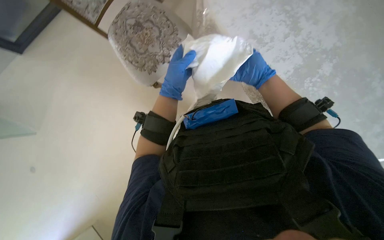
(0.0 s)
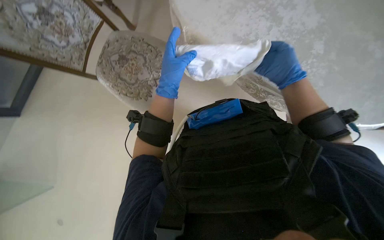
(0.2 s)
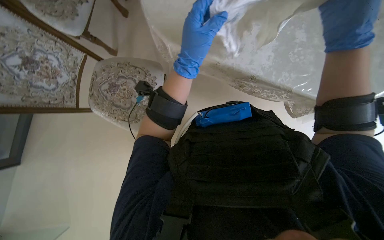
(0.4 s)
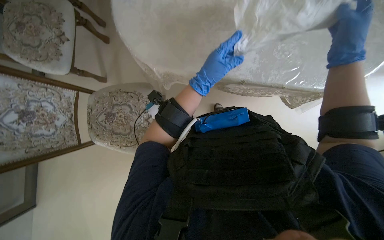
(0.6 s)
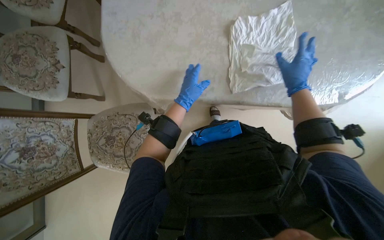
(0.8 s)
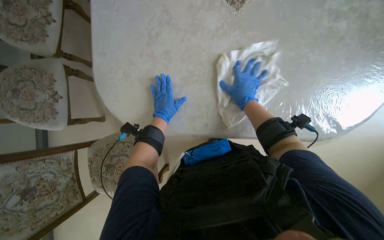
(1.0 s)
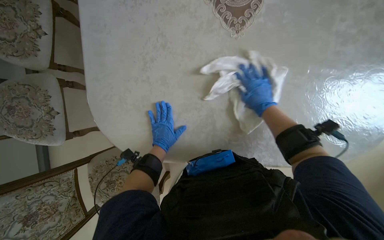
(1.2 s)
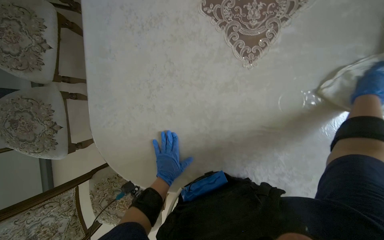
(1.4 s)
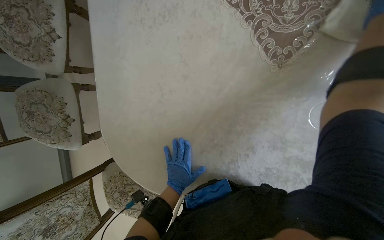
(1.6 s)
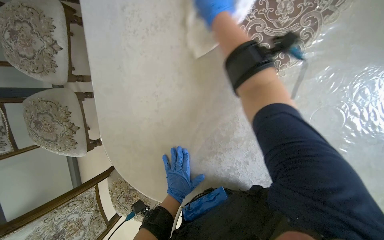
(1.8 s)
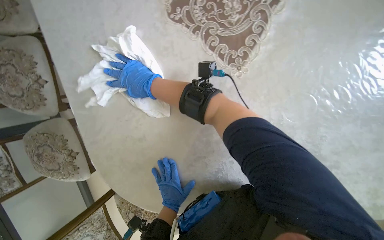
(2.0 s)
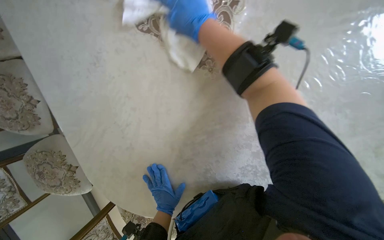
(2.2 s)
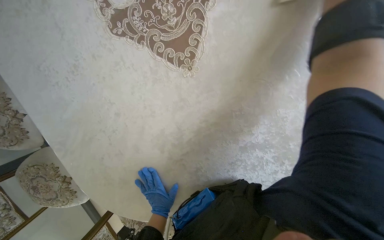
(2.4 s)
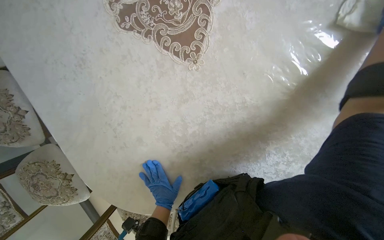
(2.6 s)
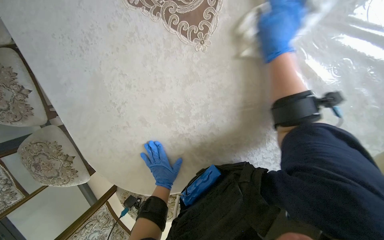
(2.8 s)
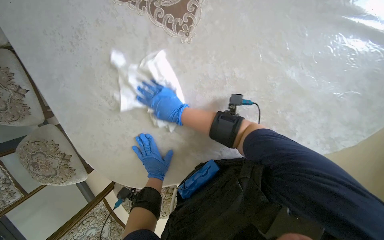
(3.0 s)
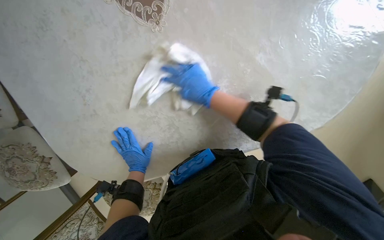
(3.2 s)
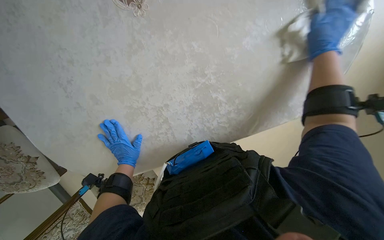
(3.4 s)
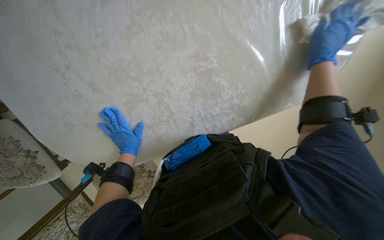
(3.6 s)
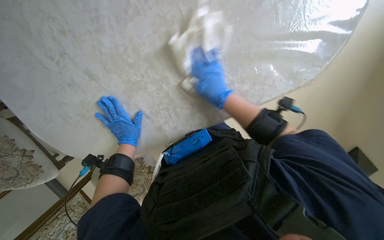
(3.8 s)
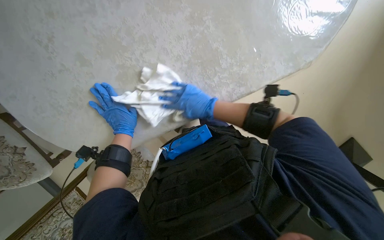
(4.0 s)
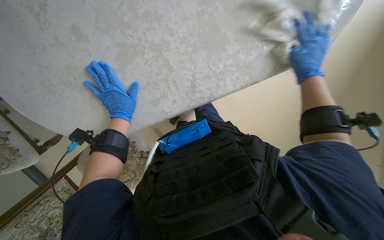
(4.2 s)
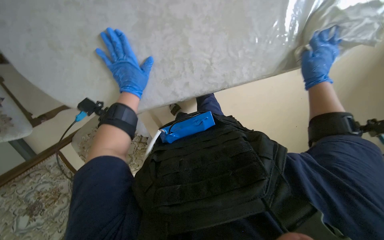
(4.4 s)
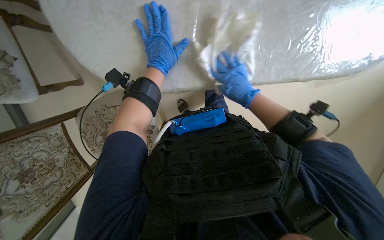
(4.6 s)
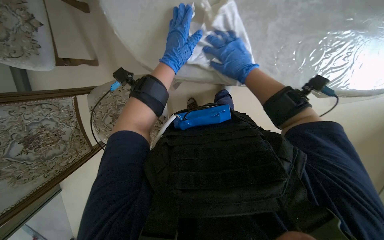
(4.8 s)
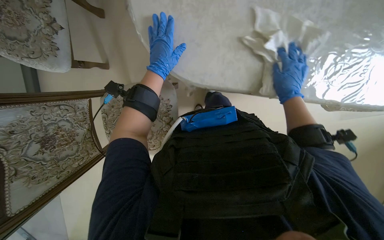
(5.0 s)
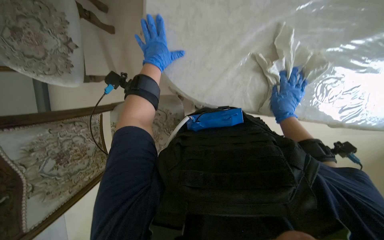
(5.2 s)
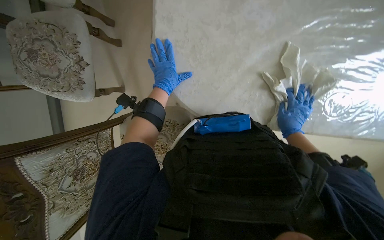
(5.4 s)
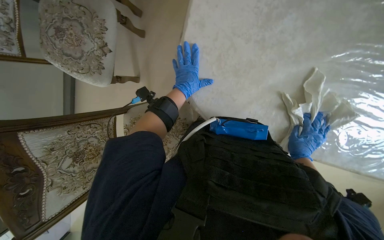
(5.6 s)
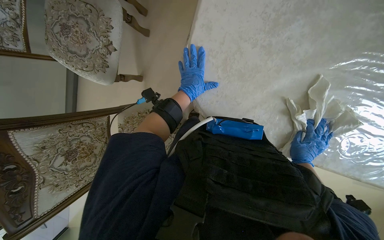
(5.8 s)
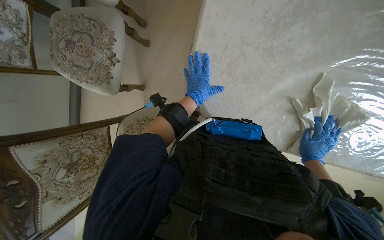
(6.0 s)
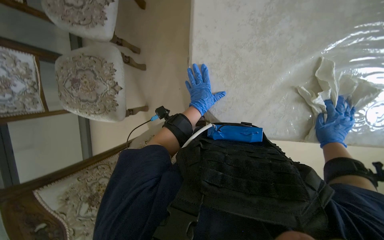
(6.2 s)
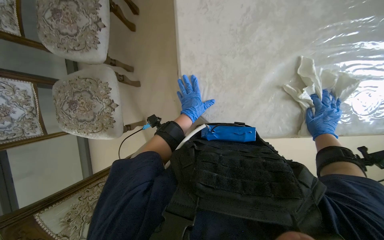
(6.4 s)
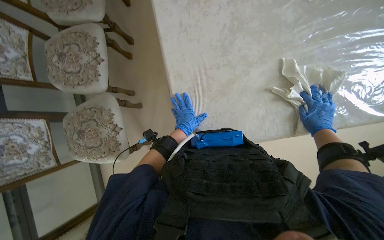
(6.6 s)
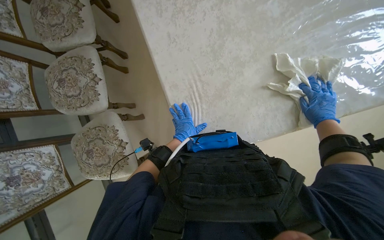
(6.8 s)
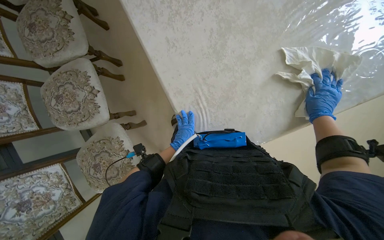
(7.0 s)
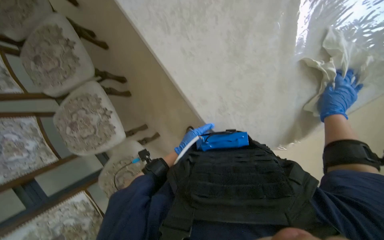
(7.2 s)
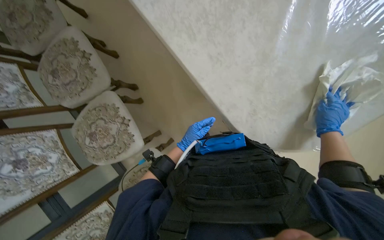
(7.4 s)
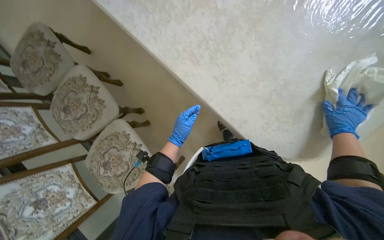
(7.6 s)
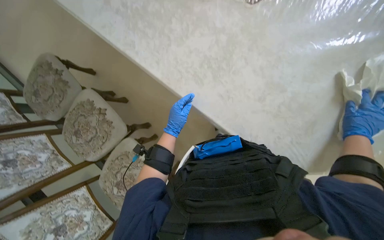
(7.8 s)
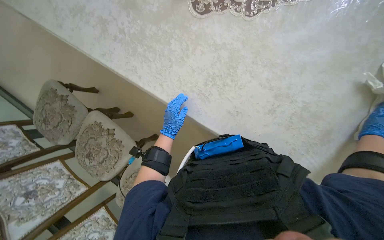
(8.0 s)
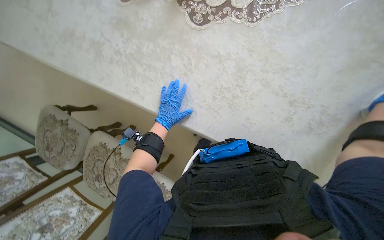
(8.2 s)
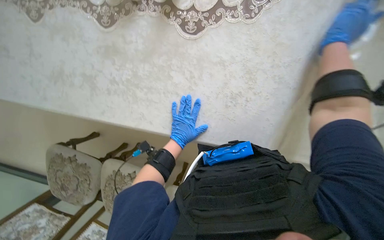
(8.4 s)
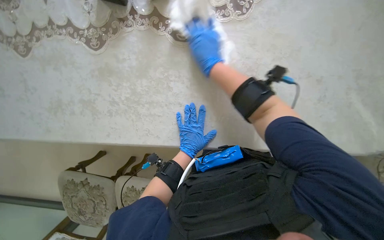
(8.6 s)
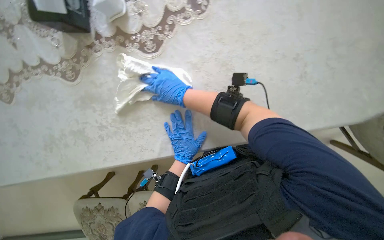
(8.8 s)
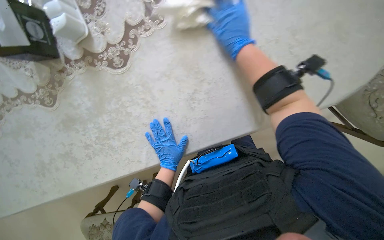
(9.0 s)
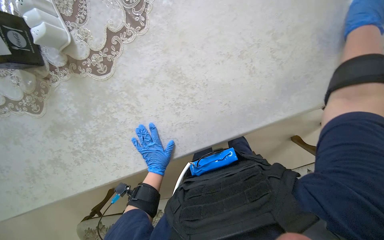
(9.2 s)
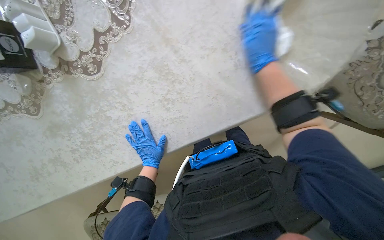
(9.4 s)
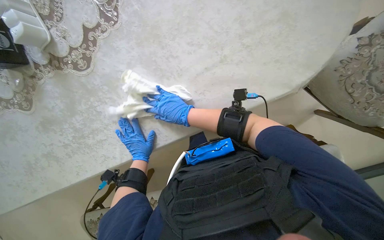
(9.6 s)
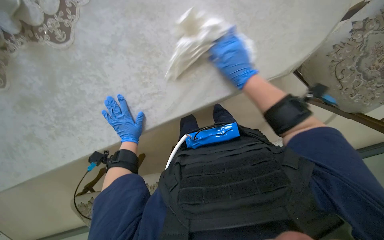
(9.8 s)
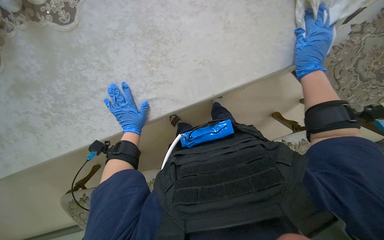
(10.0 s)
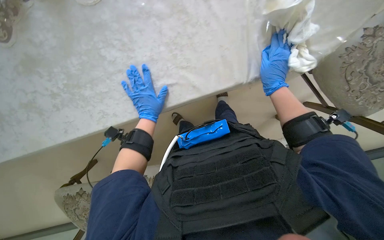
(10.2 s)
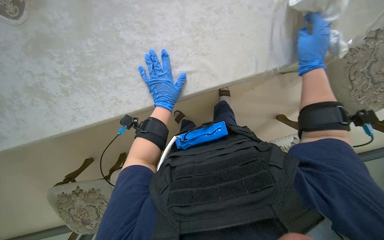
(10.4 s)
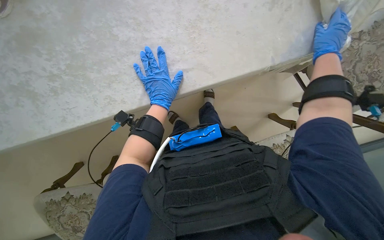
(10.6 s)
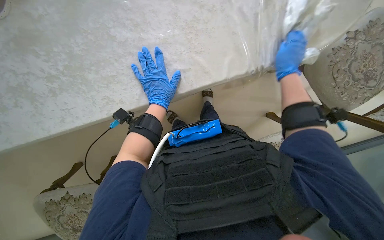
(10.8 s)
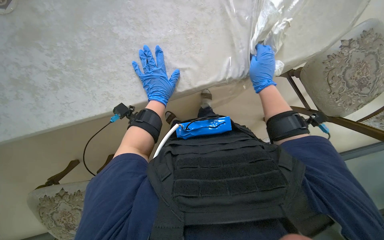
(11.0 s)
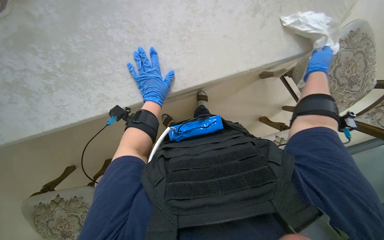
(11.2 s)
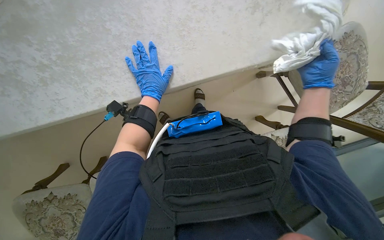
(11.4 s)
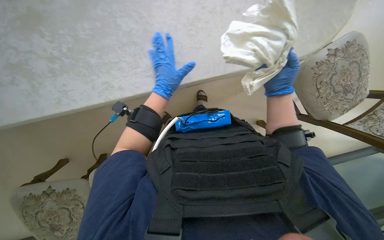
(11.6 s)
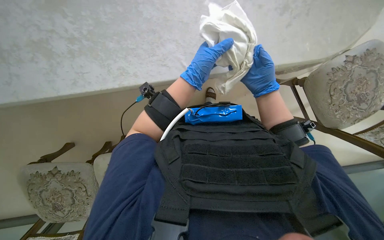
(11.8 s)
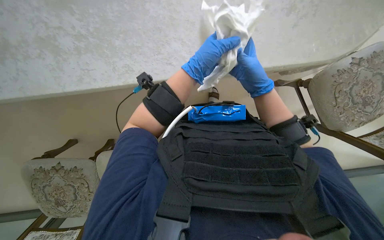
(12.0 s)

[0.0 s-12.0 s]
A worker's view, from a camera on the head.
Job: wiping surfaces.
The whole recording: Wiping table and items. The worker wipes the table surface and items on it with a white cloth.
0.0 to 1.6 s: The wearer moves some 70 cm. The scene rotates counterclockwise by approximately 45 degrees.
3.0 to 4.4 s: The right hand swings left and right, roughly 40 cm each way, with 2 reversals.
4.4 to 6.0 s: The scene rotates clockwise by about 30 degrees. The right hand travels to the left and back again, about 35 cm each way.
6.0 to 7.6 s: The camera pitches upward, by roughly 20 degrees. The scene rotates counterclockwise by approximately 60 degrees.
7.6 to 9.0 s: The scene rotates counterclockwise by roughly 65 degrees.
9.0 to 10.4 s: The right hand swings left and right, roughly 35 cm each way, with 2 reversals.
10.4 to 12.0 s: The left hand goes about 10 cm nearer to the camera. Meanwhile the right hand moves left and right over about 25 cm, changing direction 3 times.

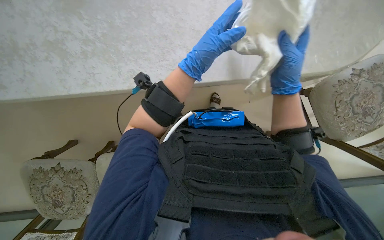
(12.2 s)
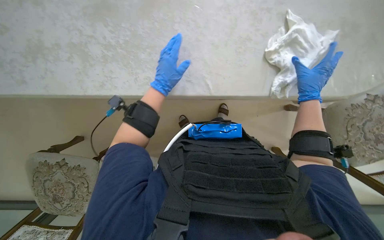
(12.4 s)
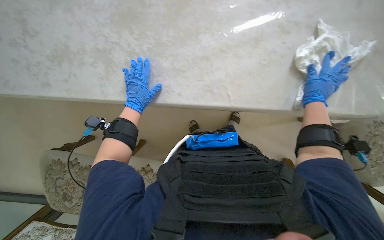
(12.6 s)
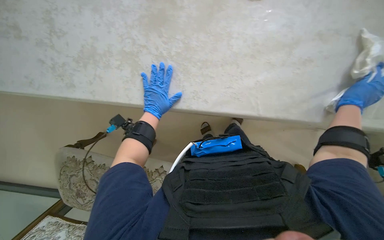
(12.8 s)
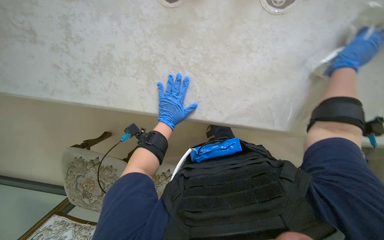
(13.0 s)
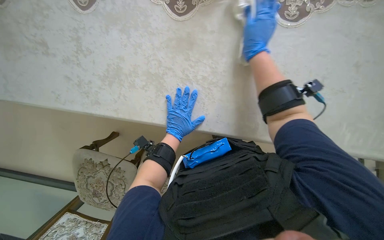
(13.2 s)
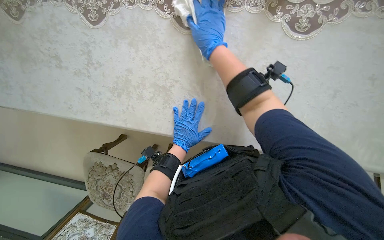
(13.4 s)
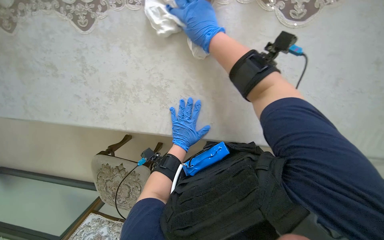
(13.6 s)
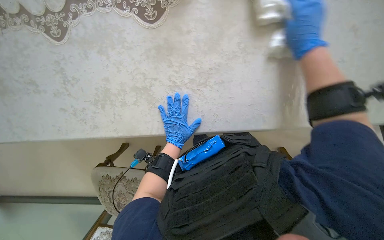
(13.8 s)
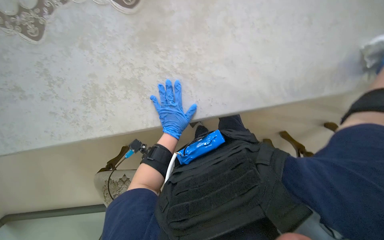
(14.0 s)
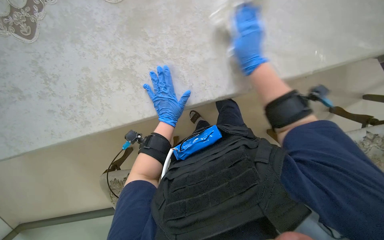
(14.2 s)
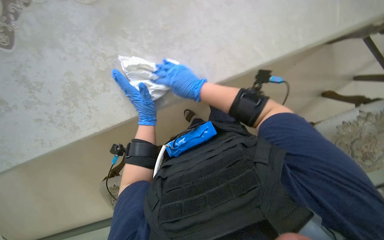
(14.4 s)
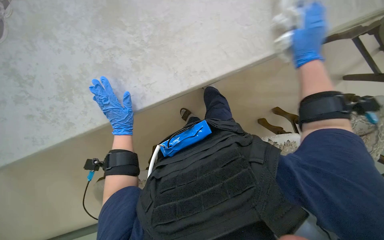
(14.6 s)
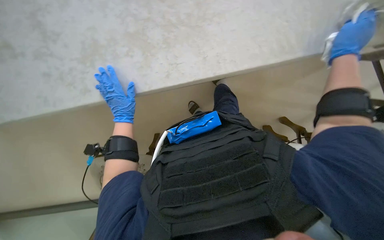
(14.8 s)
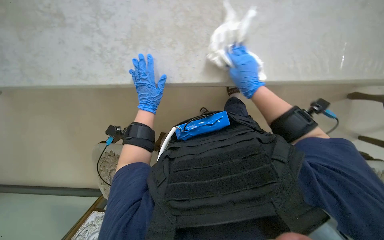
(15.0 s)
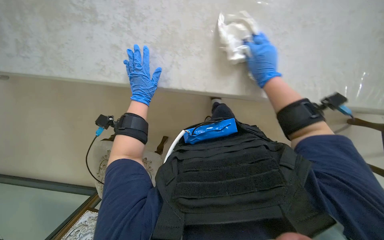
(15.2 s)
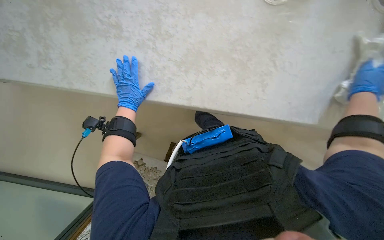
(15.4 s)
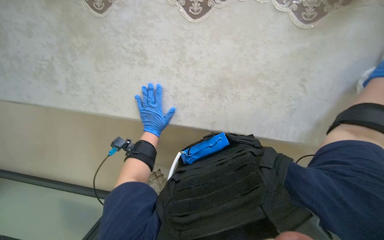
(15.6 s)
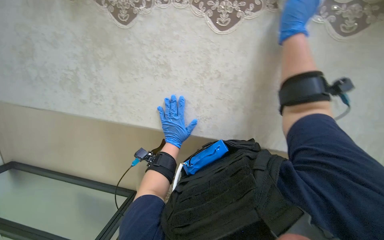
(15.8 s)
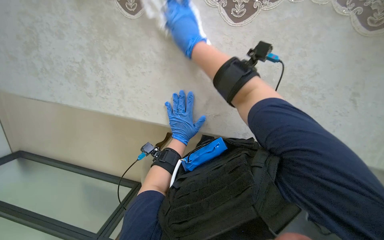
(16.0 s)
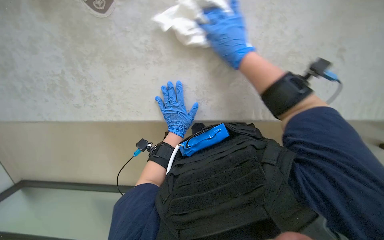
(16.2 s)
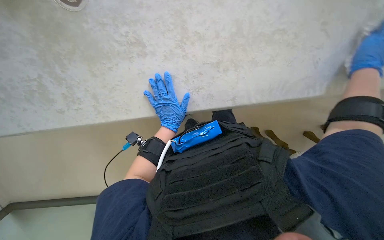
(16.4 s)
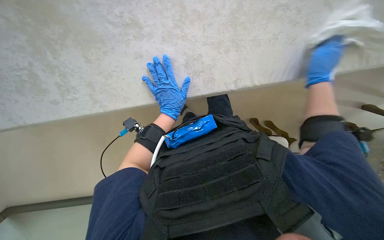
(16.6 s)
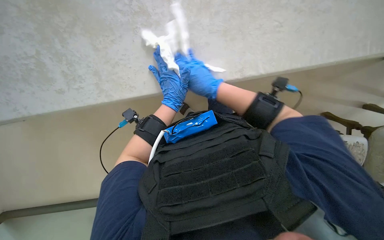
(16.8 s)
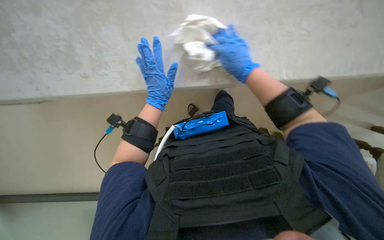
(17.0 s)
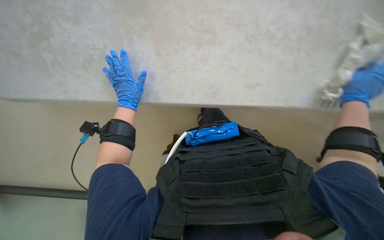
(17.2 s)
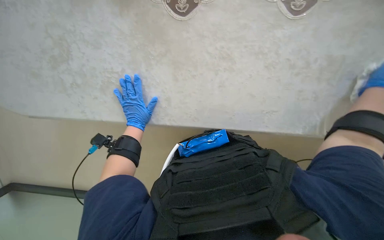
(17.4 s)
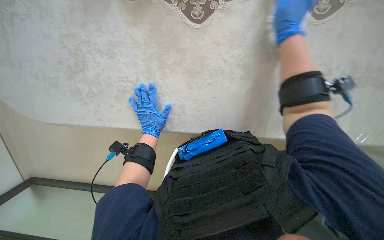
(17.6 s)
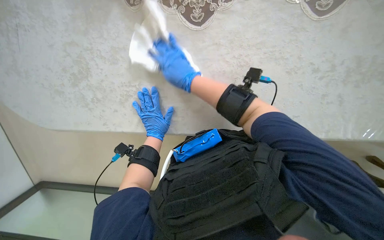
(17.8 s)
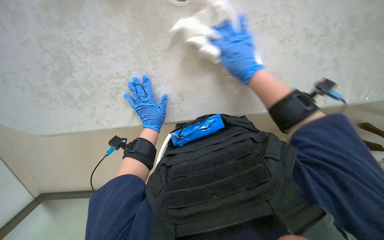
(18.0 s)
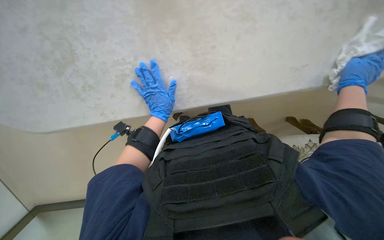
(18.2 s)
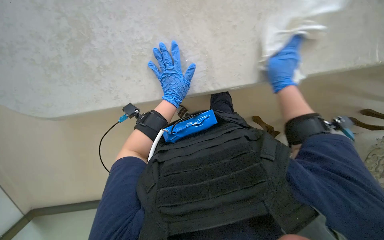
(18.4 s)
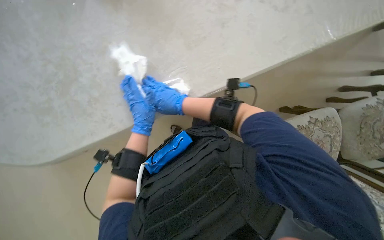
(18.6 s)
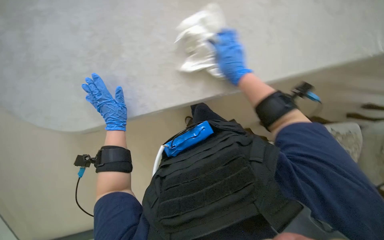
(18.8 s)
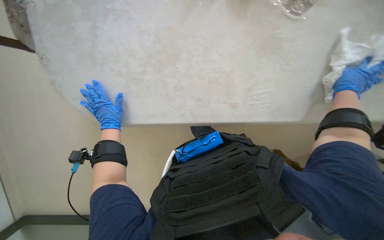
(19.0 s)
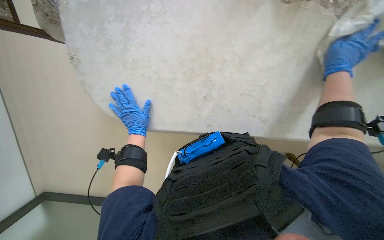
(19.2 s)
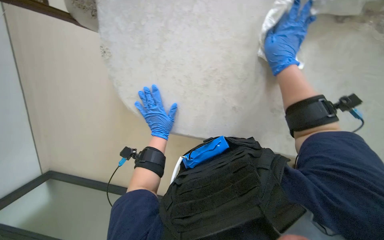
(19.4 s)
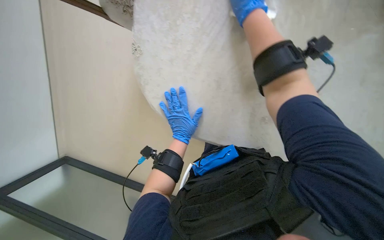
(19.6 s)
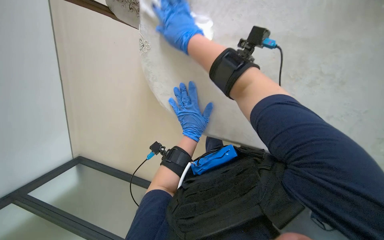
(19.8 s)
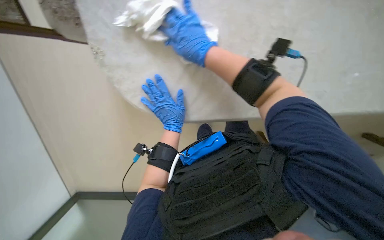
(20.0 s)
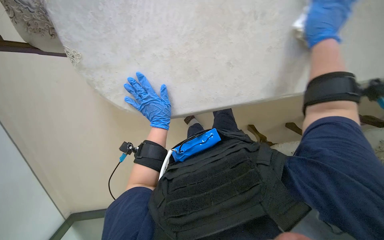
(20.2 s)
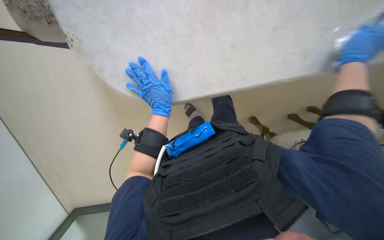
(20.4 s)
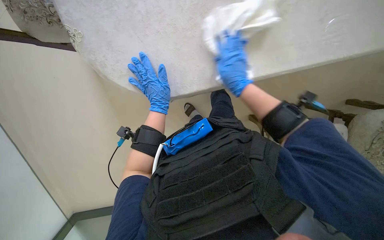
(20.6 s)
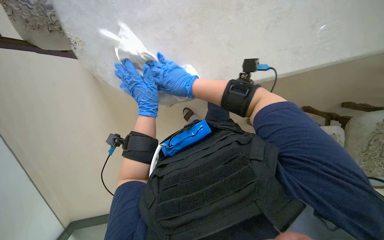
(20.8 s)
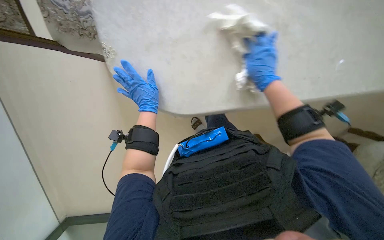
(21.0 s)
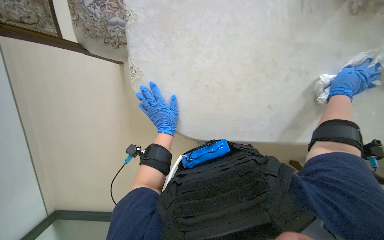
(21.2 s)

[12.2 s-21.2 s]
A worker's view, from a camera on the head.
Job: wiping surfaces.
The whole recording: Wiping table and items. The worker wipes the table surface and items on it with a white cloth.
12.2 to 13.8 s: The left hand is displaced to the left and farther from the camera by approximately 35 cm, while the right hand moves left and right over some 40 cm, changing direction 2 times.
13.8 to 15.2 s: The left hand heads to the left, covering about 10 cm.
18.2 to 19.8 s: The wearer's head swings approximately 30 degrees to the left.
19.8 to 21.2 s: The left hand goes approximately 10 cm to the left.
